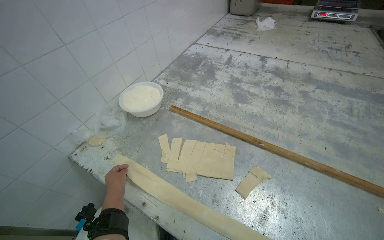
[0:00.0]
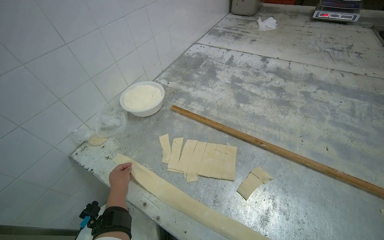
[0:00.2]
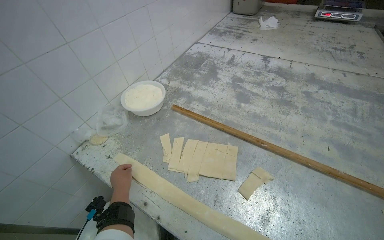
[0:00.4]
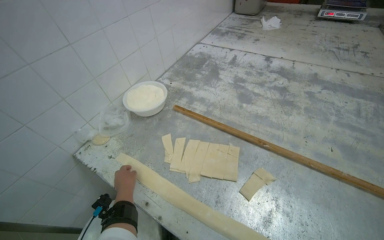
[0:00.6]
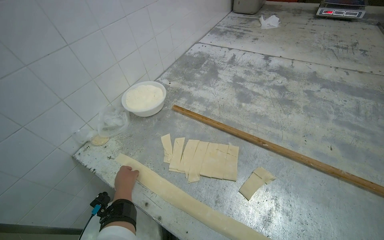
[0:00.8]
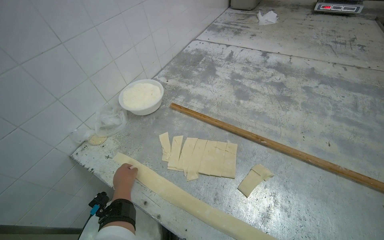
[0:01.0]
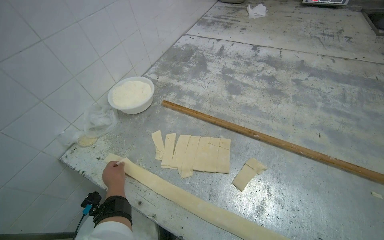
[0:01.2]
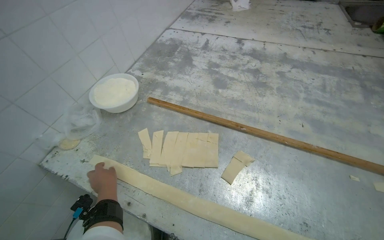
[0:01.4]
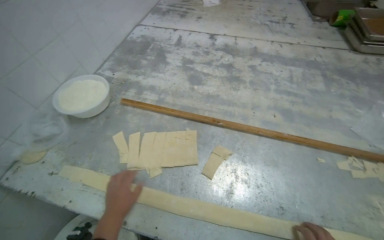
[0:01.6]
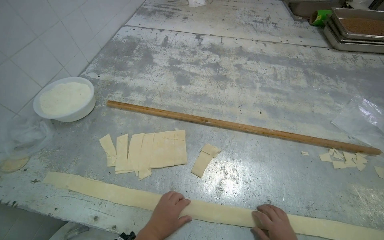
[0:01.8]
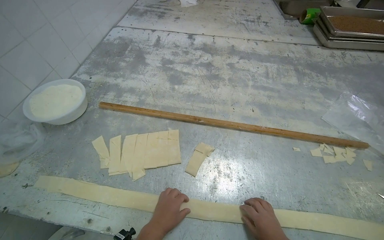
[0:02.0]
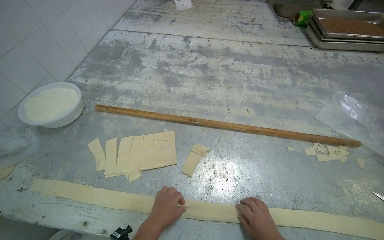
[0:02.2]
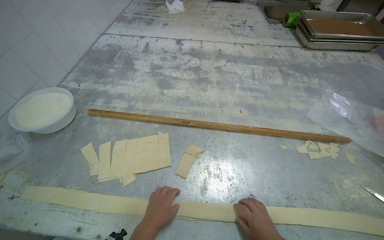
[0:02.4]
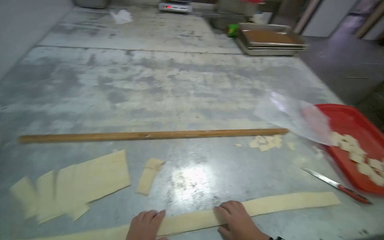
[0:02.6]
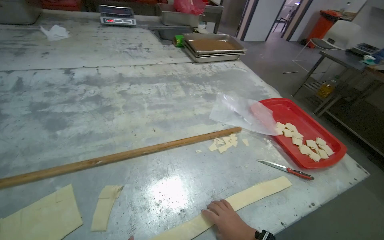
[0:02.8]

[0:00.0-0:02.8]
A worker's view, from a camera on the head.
Job: preparing food.
The whole recording: Folding dough strips. The worker folds long strips of dough on the table.
0:01.4 to 0:02.8: The wearer looks approximately 45 degrees further to the right.

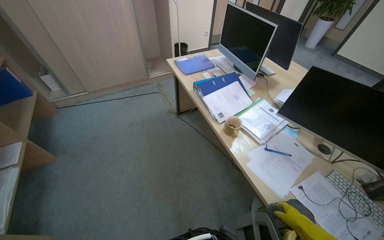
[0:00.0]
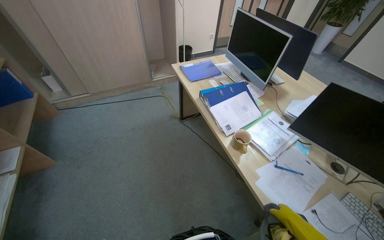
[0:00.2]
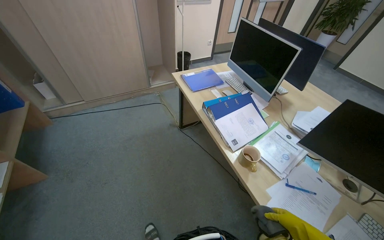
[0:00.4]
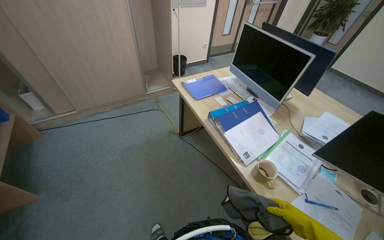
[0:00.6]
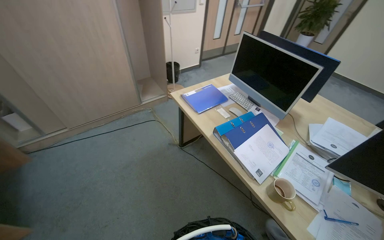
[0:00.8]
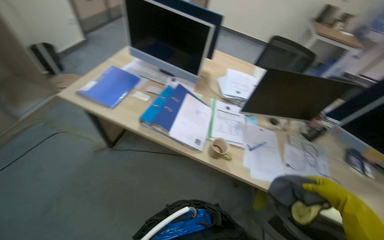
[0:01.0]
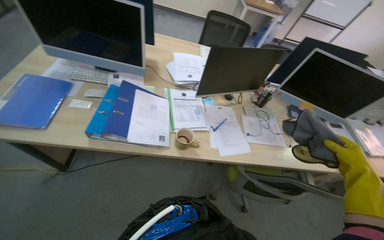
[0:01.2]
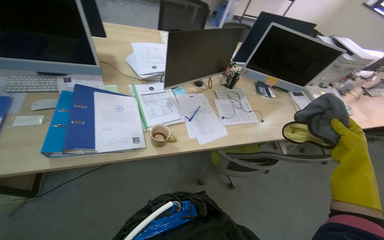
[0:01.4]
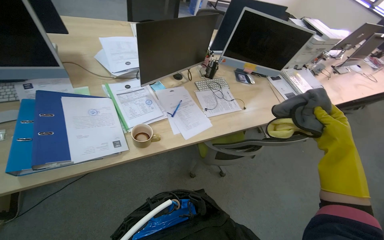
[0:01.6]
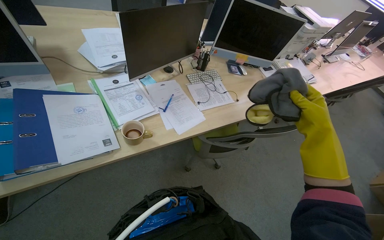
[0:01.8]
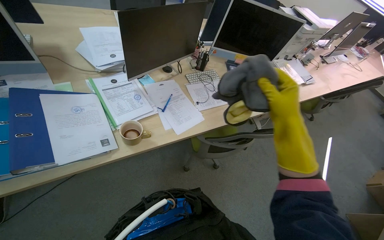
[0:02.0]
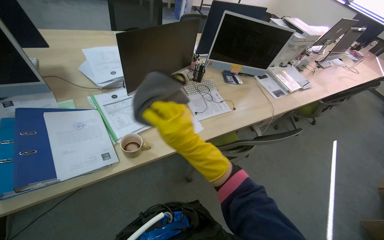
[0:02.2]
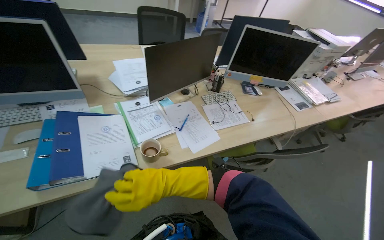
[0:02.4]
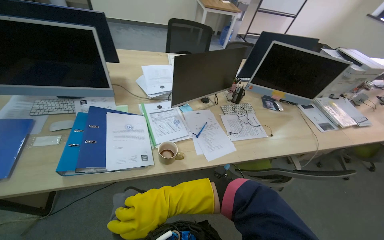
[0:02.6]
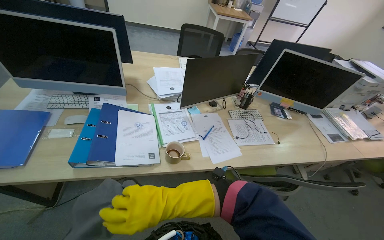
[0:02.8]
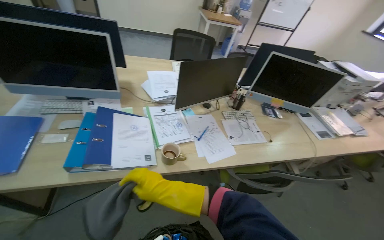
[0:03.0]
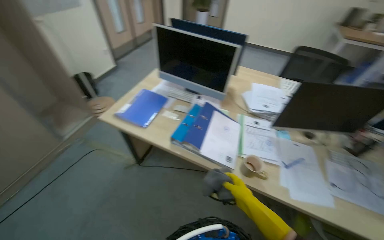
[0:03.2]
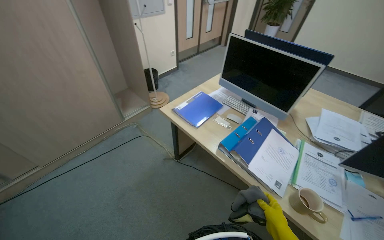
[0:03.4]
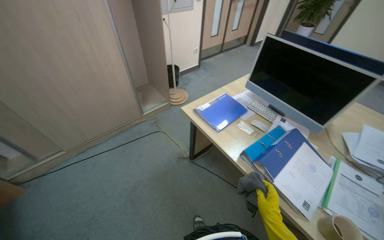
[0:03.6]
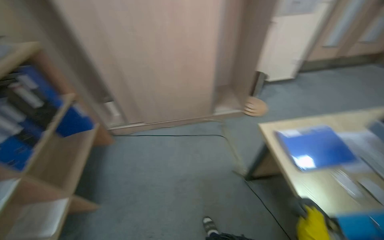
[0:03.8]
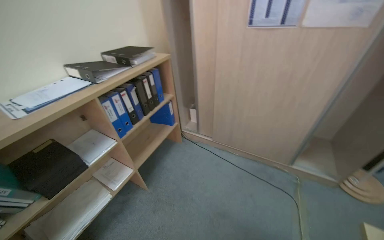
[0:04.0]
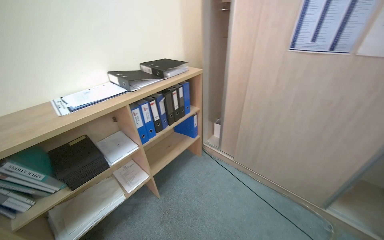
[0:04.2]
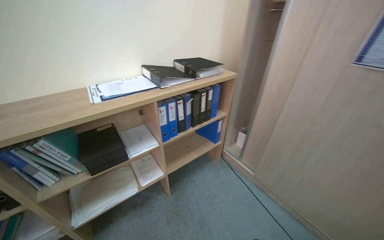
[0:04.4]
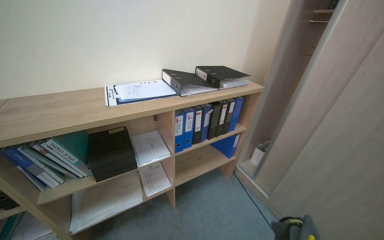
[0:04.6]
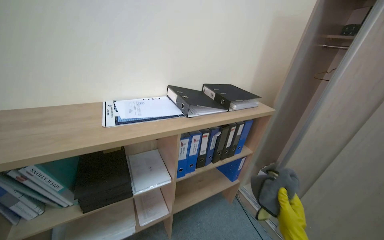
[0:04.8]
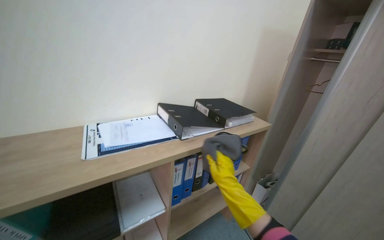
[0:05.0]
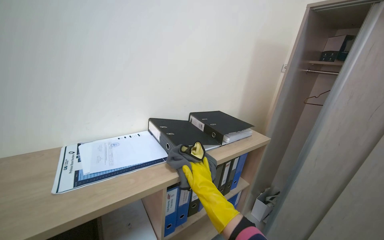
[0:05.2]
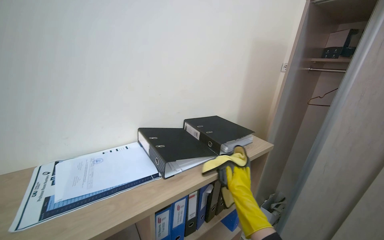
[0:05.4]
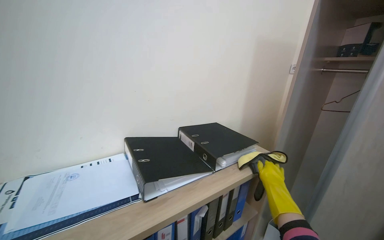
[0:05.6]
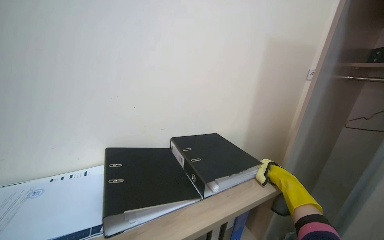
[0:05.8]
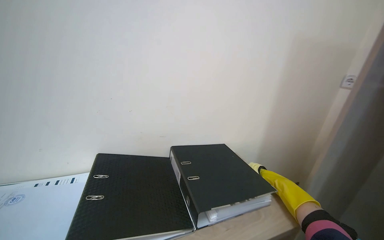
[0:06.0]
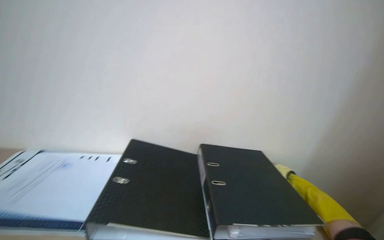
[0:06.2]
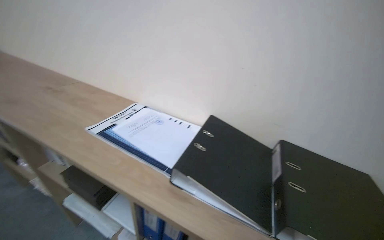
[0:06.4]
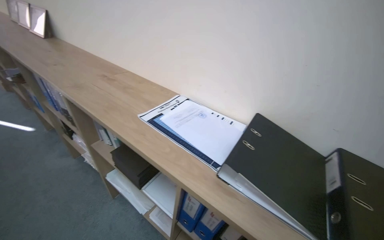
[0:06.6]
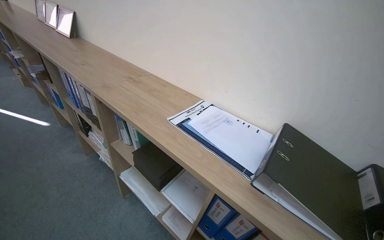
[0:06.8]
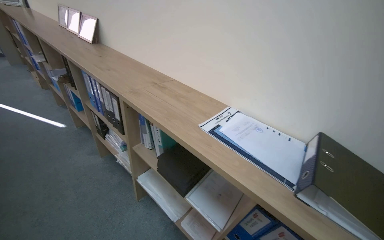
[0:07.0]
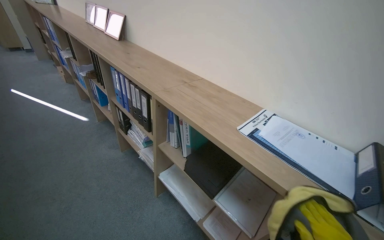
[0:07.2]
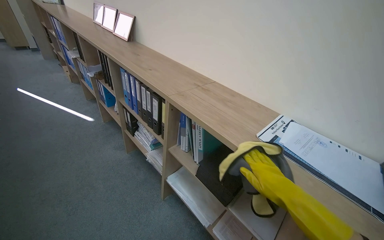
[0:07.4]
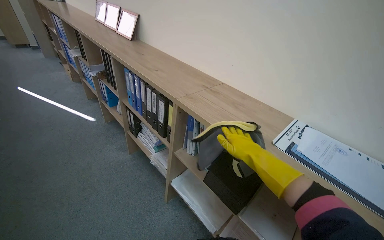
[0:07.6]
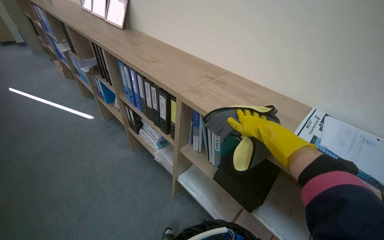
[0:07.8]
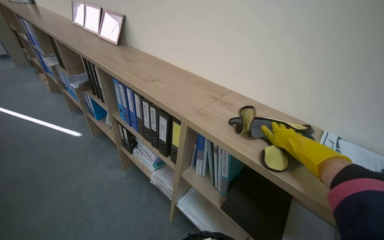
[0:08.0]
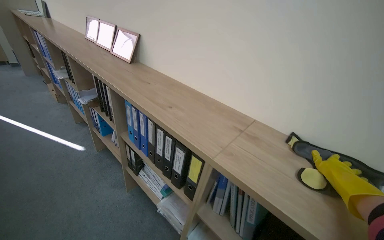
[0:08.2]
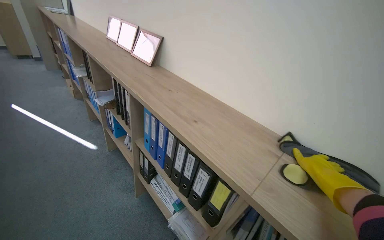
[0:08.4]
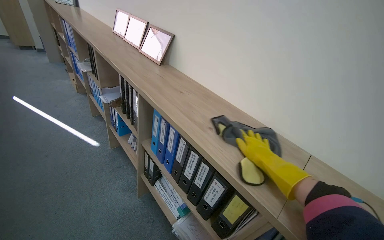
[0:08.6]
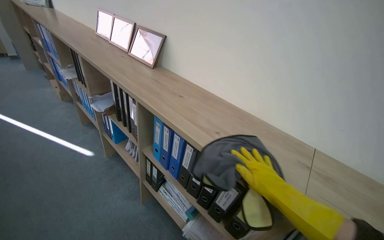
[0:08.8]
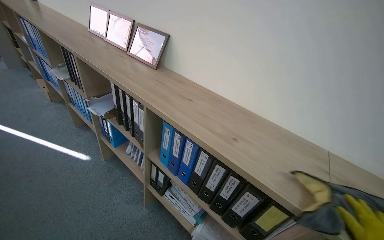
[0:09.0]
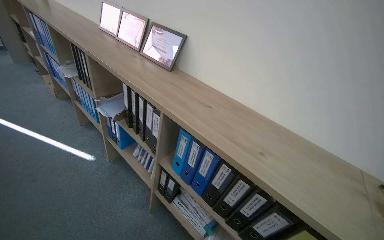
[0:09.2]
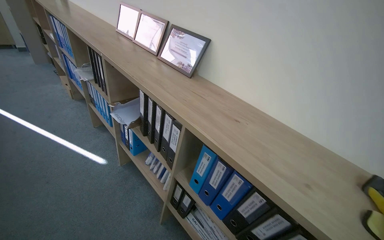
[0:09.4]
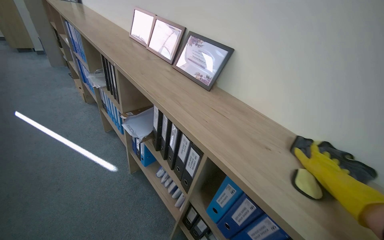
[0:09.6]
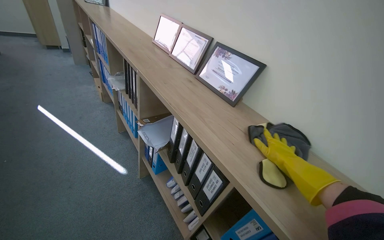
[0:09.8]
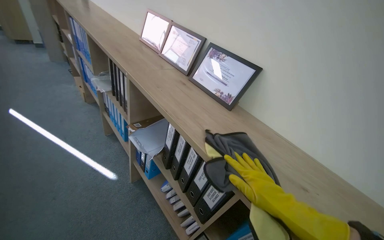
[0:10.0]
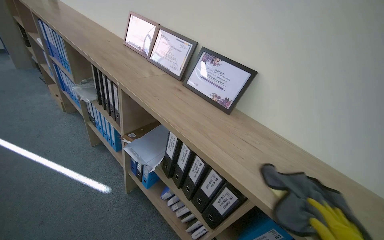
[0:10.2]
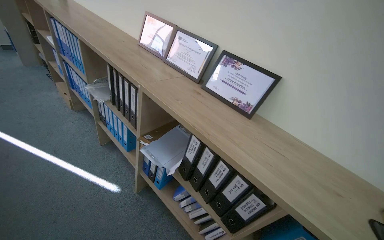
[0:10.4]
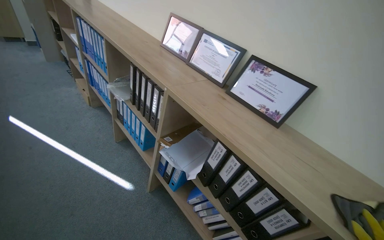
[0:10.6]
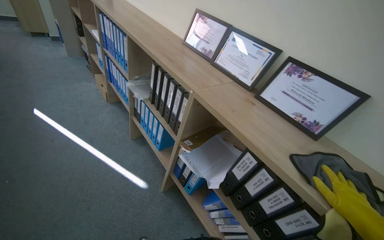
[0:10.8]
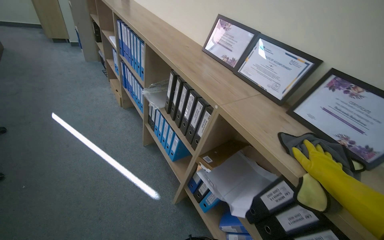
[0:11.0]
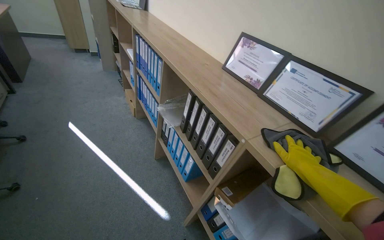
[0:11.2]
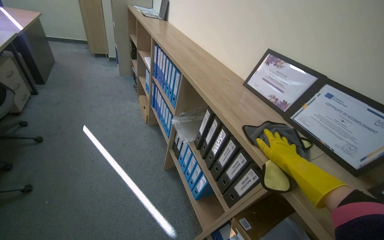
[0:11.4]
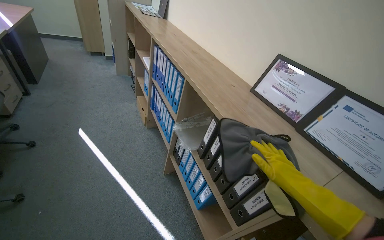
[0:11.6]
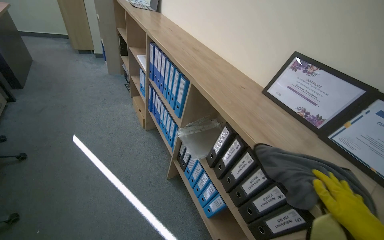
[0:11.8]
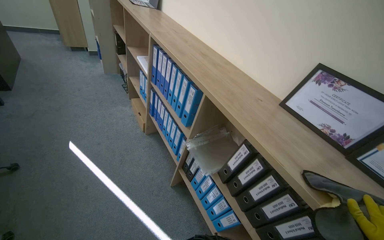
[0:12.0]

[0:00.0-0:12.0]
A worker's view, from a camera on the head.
Job: wiping surfaces.
The whole recording: Wiping various office surfaces. The worker wipes shelves, cabinets, window sills, a water cooler, and door fixtures with a cloth.
0:00.0 to 0:01.6: The camera is carried roughly 50 cm. The head rotates approximately 85 degrees to the right. The view tips downward by about 20 degrees.
0:01.6 to 0:03.0: The right hand is displaced to the left by about 50 cm.
0:04.4 to 0:06.0: The camera is carried some 80 cm. The view tips upward by roughly 15 degrees.
0:06.0 to 0:07.6: The camera is carried some 60 cm. The head turns to the left by approximately 65 degrees.
0:07.6 to 0:09.0: The head travels roughly 70 cm.
0:09.0 to 0:10.4: The wearer moves about 70 cm.
0:10.4 to 0:12.0: The head travels roughly 90 cm. The wearer looks roughly 15 degrees further to the left.

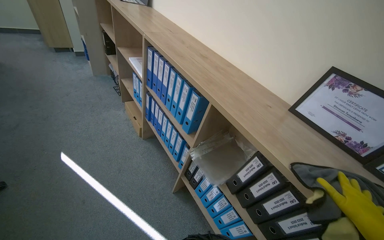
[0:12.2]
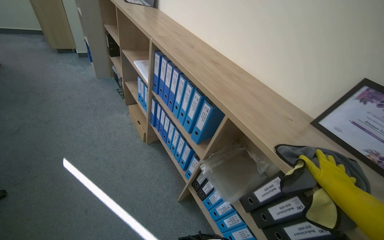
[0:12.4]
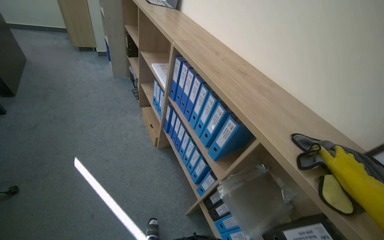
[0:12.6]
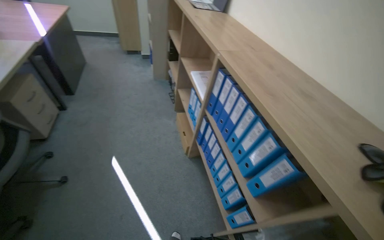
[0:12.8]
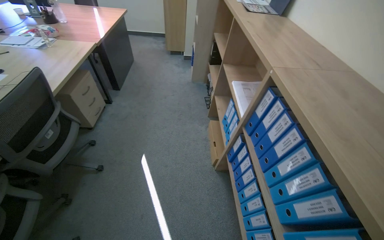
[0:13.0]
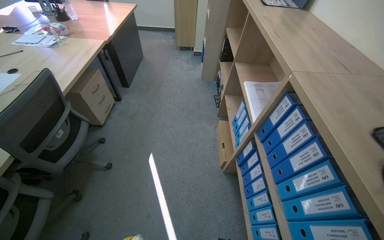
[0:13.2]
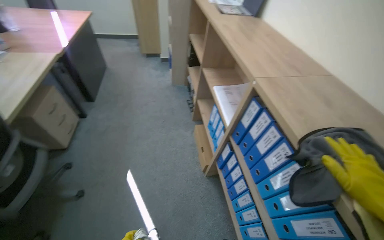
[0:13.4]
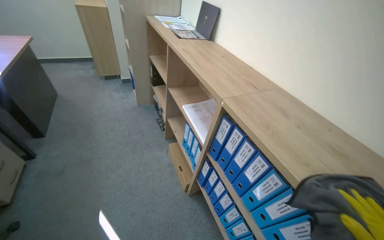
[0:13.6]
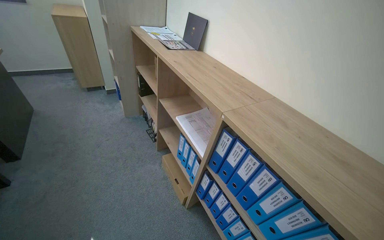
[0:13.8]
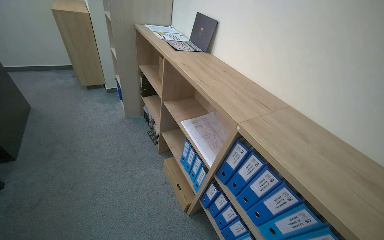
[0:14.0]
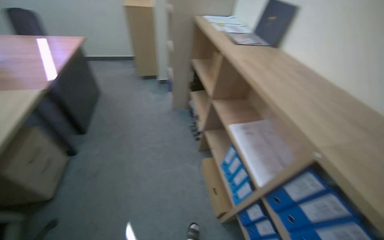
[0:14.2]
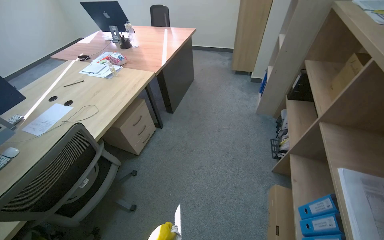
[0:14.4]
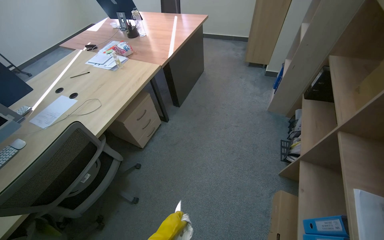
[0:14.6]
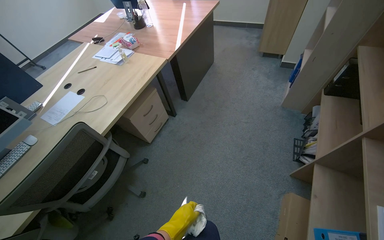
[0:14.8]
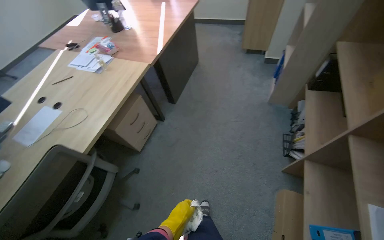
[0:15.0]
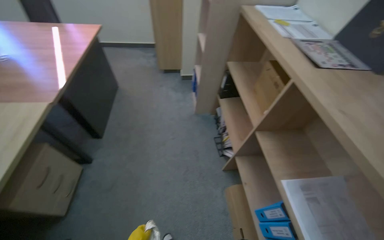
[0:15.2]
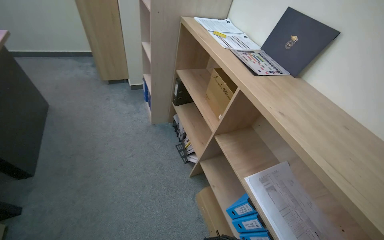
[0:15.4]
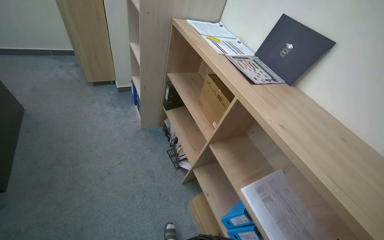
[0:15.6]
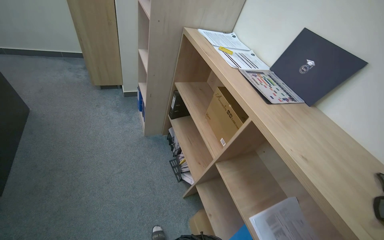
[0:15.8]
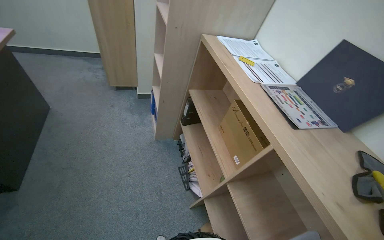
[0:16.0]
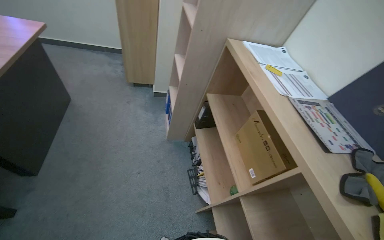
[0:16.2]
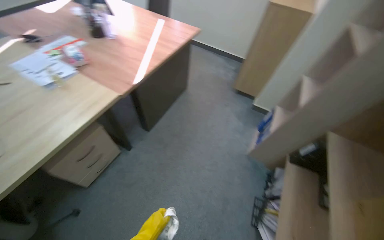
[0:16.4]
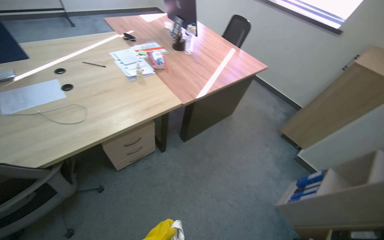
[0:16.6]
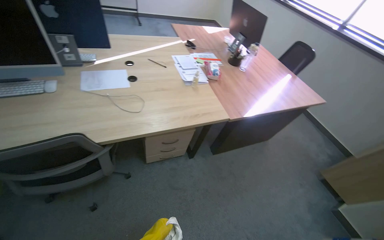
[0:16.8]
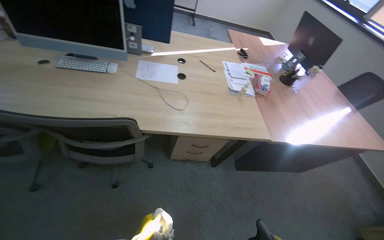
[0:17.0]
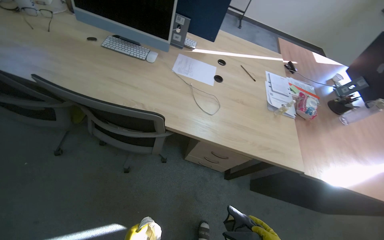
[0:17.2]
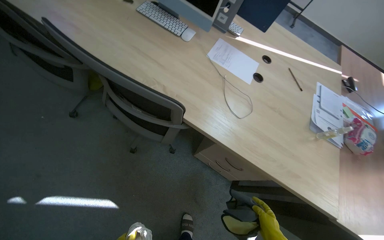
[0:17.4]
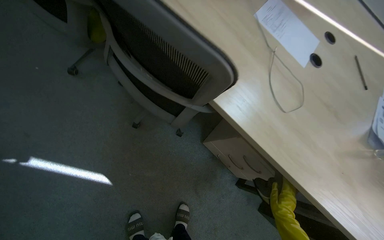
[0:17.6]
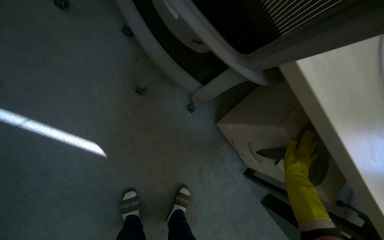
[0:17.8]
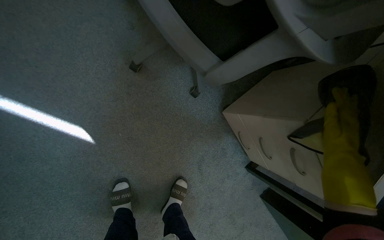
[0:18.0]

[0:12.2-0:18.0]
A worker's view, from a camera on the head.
Job: wiping surfaces.
The whole recording: Wiping various office surfaces. The worker wipes shelves, cabinets, window sills, a water cooler, and door fixtures with a cloth.
0:12.2 to 0:13.6: The head travels approximately 70 cm.
0:13.6 to 0:15.0: The wearer moves about 70 cm. The wearer's head swings roughly 50 degrees to the left. The wearer looks approximately 15 degrees further downward.
0:15.0 to 0:16.6: The wearer looks some 15 degrees further upward. The scene turns some 30 degrees clockwise in the picture.
0:16.6 to 0:18.0: The camera travels roughly 90 cm. The head turns to the left by approximately 90 degrees. The wearer looks some 25 degrees further downward.
